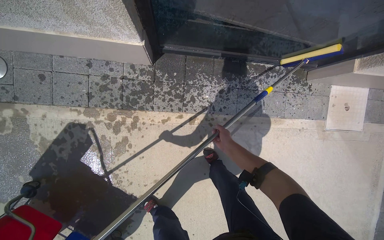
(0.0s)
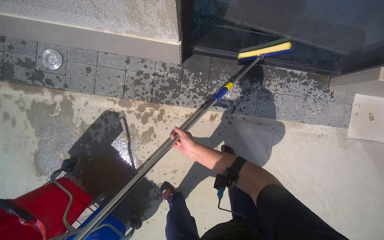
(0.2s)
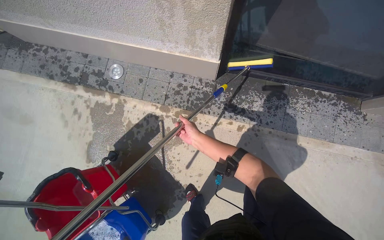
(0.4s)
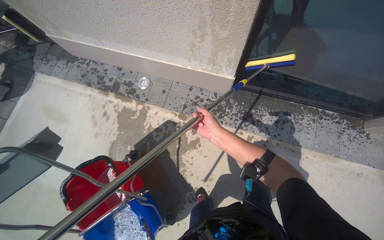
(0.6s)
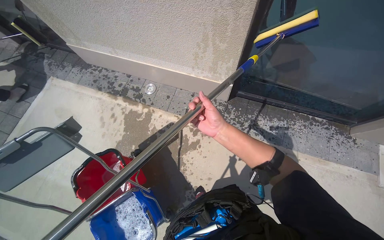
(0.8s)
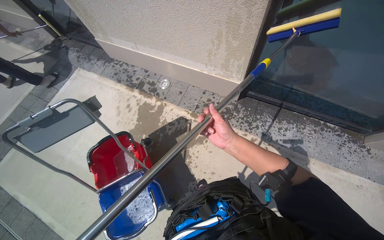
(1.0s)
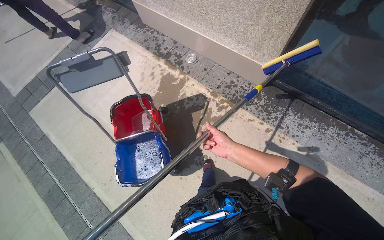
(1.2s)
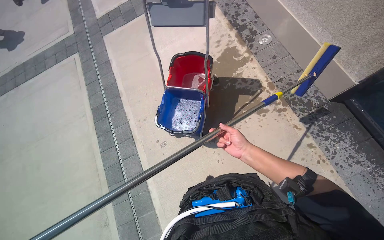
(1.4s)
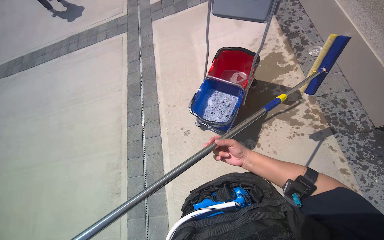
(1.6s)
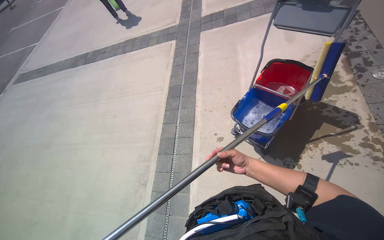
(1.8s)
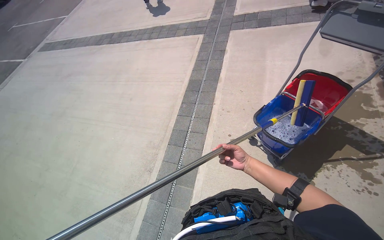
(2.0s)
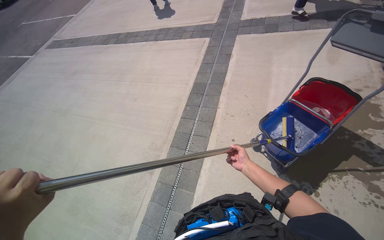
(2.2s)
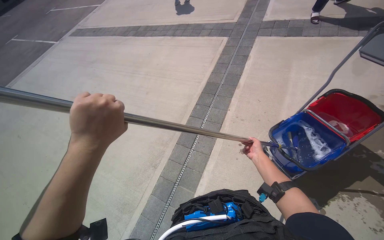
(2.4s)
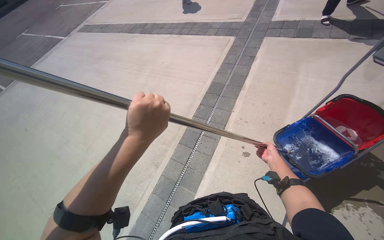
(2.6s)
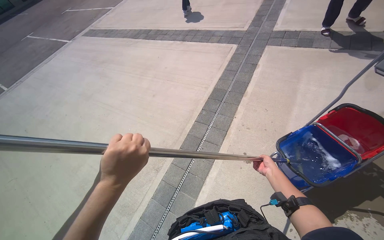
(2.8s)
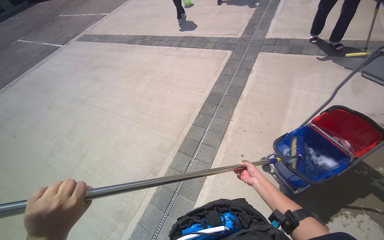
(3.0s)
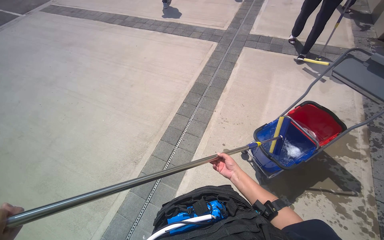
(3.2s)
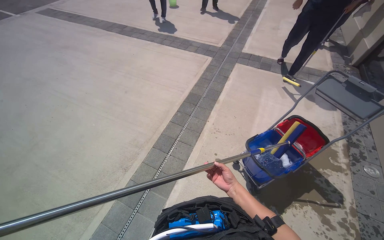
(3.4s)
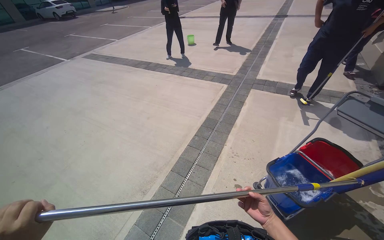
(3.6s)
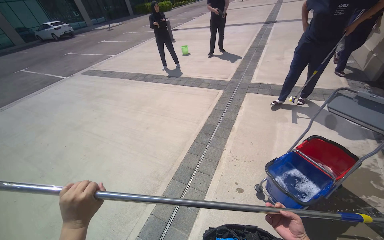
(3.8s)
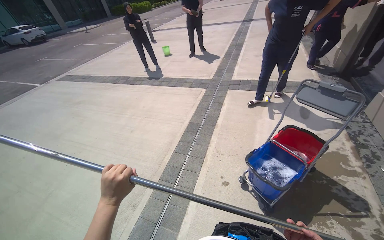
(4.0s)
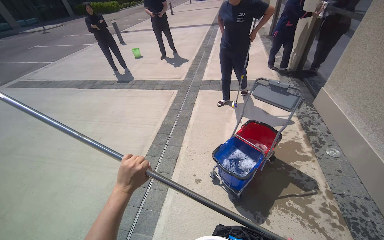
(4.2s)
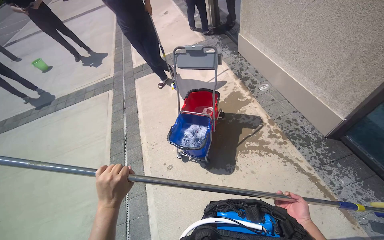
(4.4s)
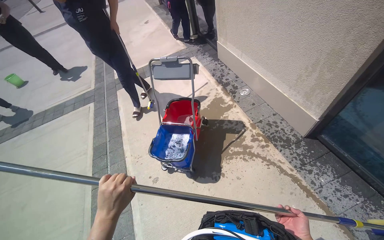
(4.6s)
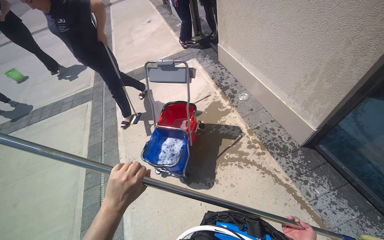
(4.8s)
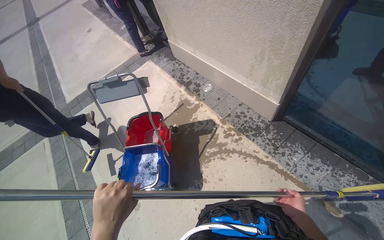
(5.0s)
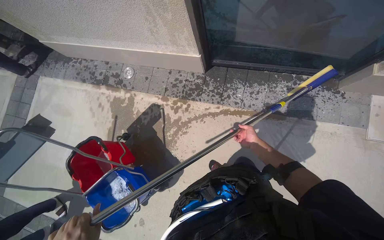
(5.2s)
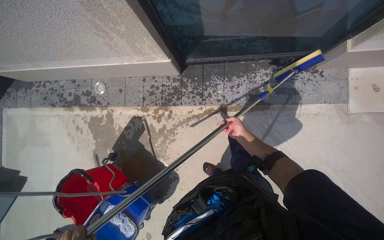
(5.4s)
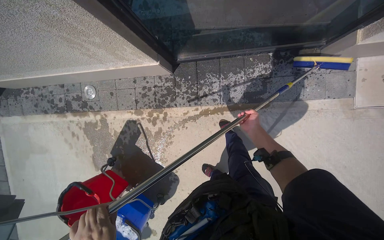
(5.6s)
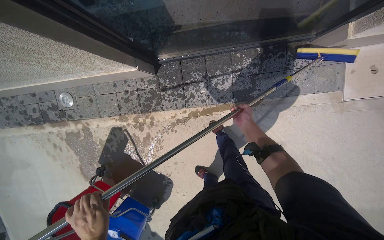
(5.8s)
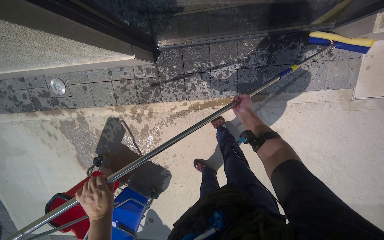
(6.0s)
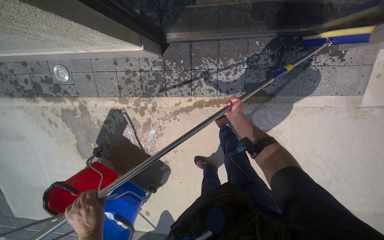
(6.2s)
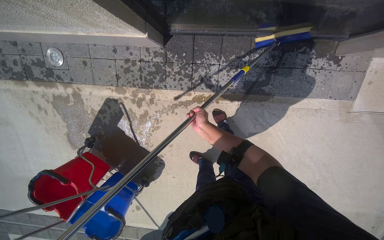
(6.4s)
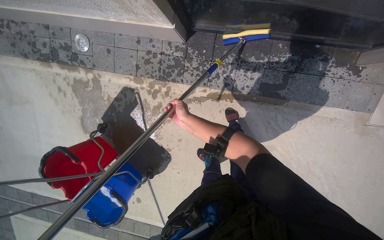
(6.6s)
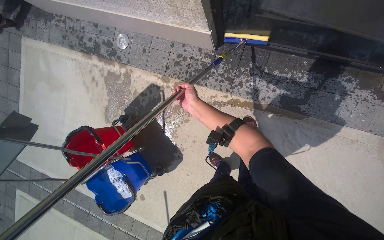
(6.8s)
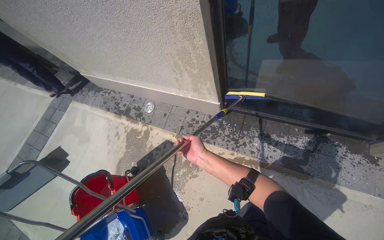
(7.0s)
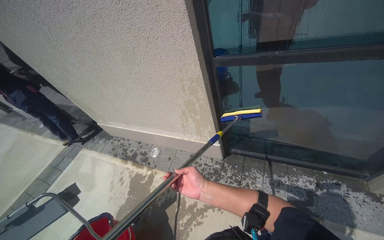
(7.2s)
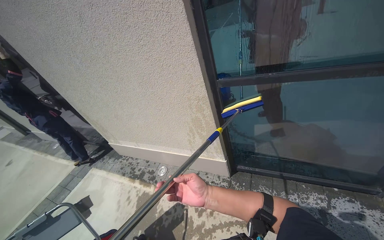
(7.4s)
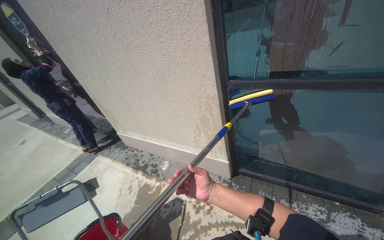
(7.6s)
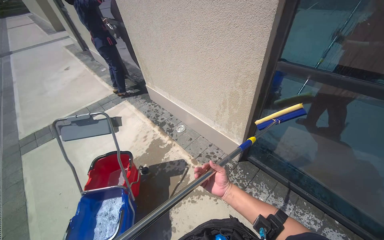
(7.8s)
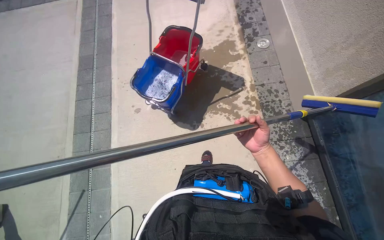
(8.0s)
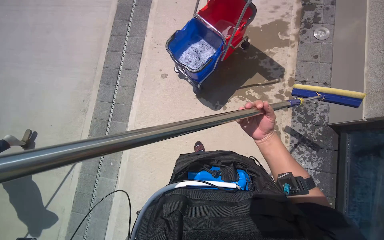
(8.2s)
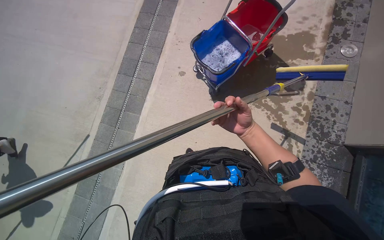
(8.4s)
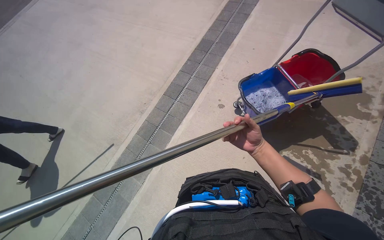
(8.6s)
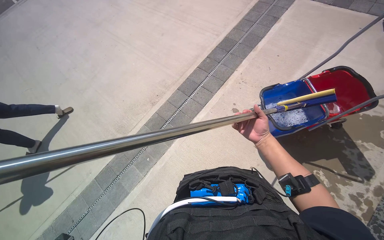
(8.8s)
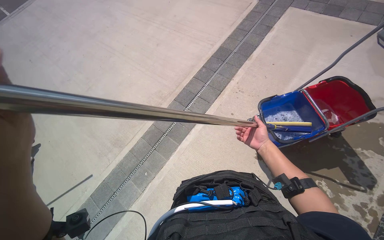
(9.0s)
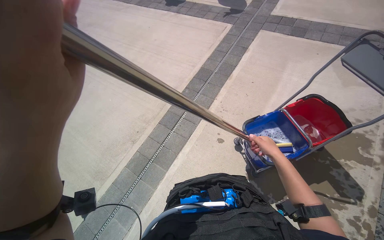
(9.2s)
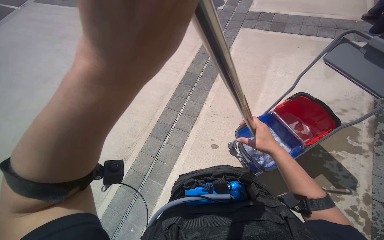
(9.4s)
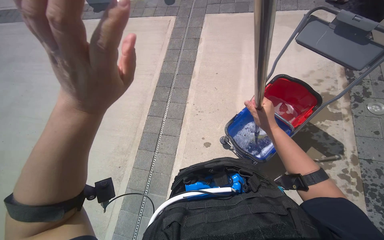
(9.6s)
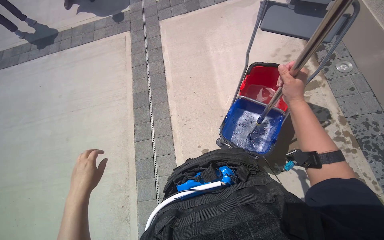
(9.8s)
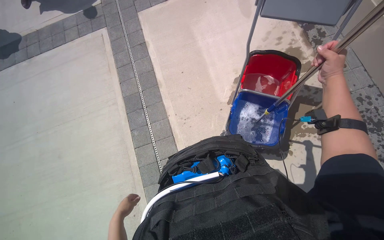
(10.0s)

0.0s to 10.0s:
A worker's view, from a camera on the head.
Job: cleaning windows.
The whole recording: Cleaning building windows. The worker scrubs the building windows with a long-handled squeegee, frequently dipping it into a bucket.
0.0s to 1.4s: The head travels some 90 cm. The head rotates approximately 65 degrees to the left. The view tilts about 10 degrees upward.
1.4s to 2.8s: The camera is carried some 50 cm. The head rotates approximately 50 degrees to the left.
2.8s to 4.2s: The view swings roughly 20 degrees to the right. The view tilts some 20 degrees upward.
4.2s to 5.8s: The head travels approximately 1 m. The wearer's head swings roughly 105 degrees to the right. The wearer looks approximately 40 degrees further downward.
5.8s to 7.2s: The camera travels roughly 60 cm. The view tilts about 50 degrees upward. The scene rotates clockwise by roughly 25 degrees.
7.2s to 8.6s: The camera travels some 50 cm. The wearer's head swings roughly 105 degrees to the left. The camera pitches downward, by approximately 35 degrees.
8.6s to 10.0s: The camera travels roughly 50 cm. The head turns to the right by roughly 45 degrees.

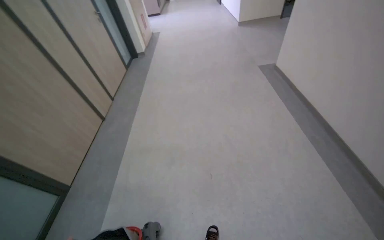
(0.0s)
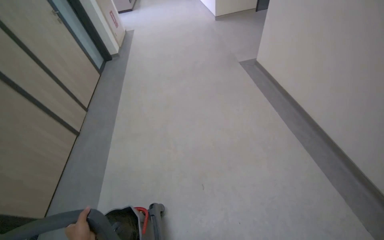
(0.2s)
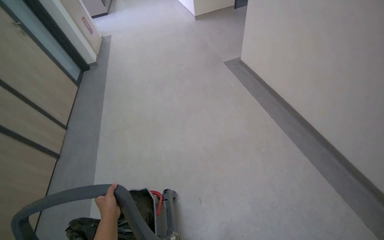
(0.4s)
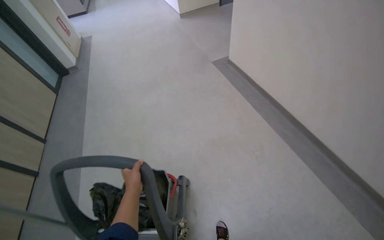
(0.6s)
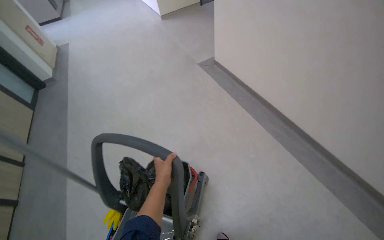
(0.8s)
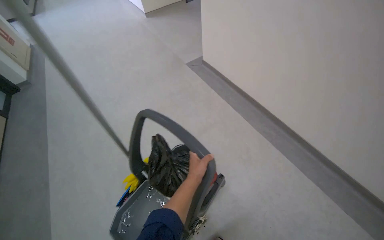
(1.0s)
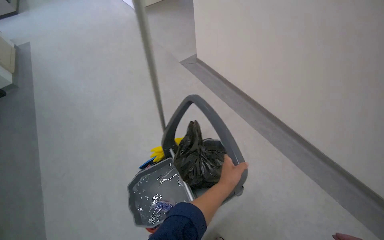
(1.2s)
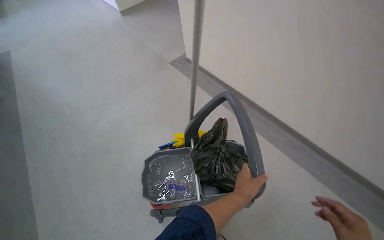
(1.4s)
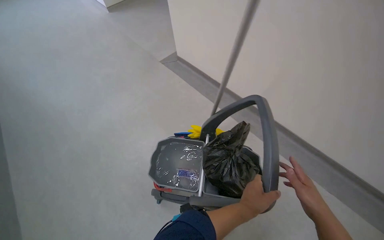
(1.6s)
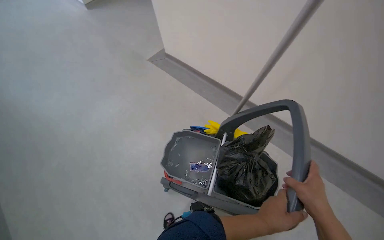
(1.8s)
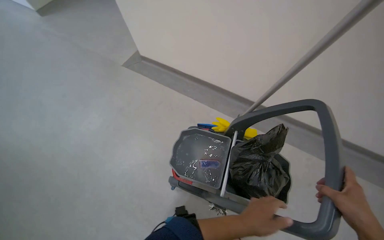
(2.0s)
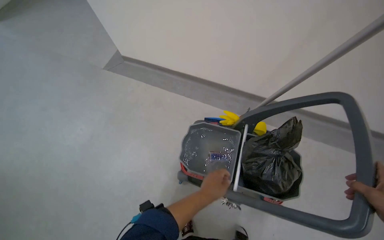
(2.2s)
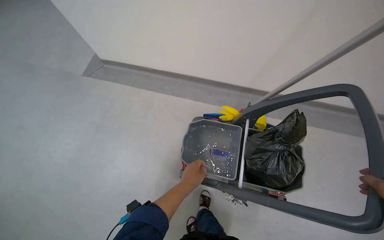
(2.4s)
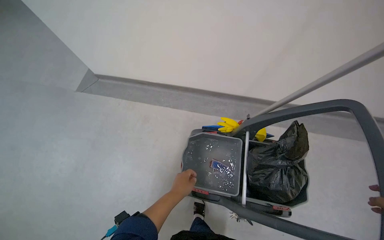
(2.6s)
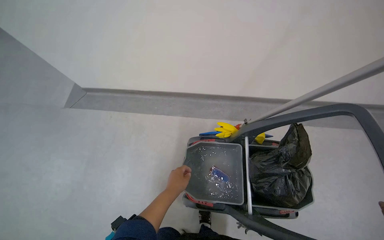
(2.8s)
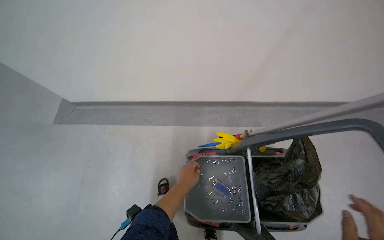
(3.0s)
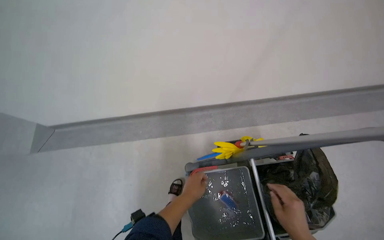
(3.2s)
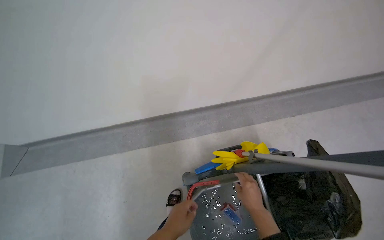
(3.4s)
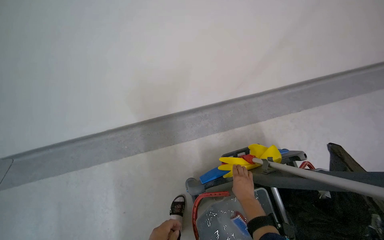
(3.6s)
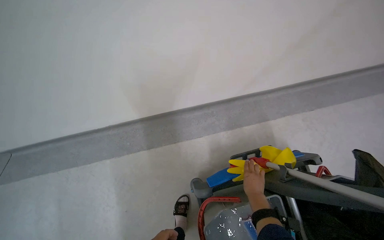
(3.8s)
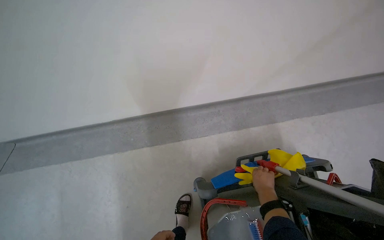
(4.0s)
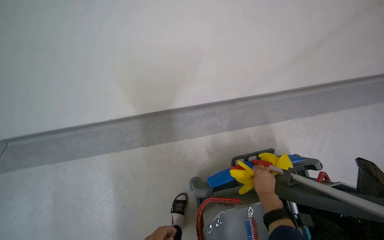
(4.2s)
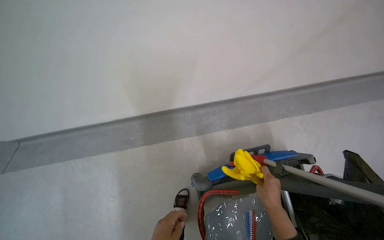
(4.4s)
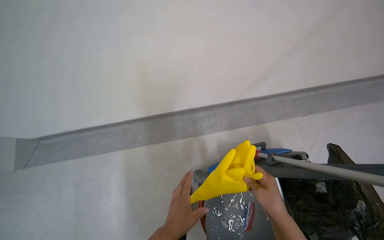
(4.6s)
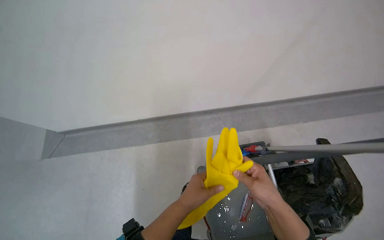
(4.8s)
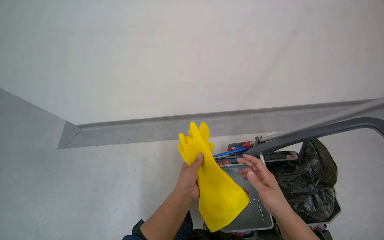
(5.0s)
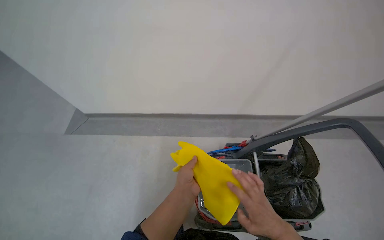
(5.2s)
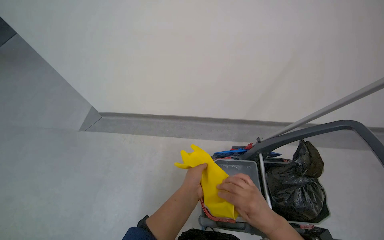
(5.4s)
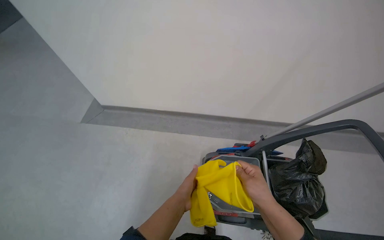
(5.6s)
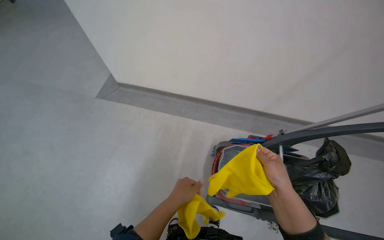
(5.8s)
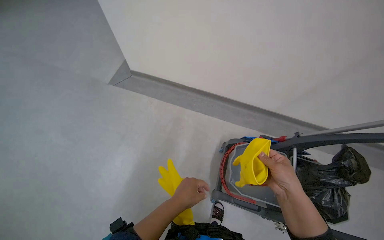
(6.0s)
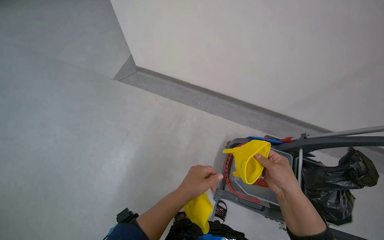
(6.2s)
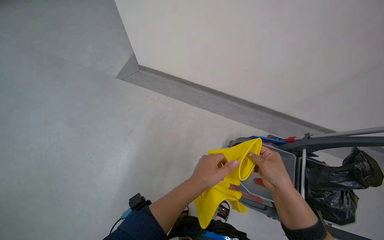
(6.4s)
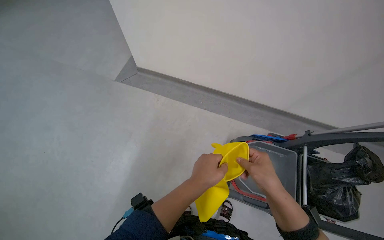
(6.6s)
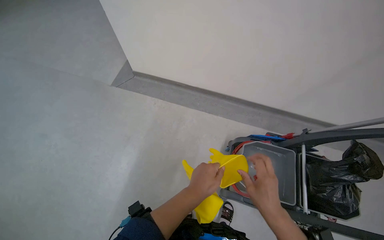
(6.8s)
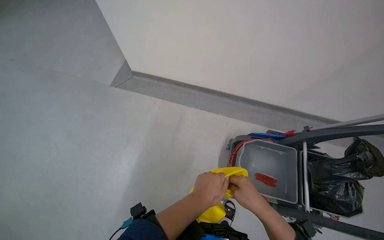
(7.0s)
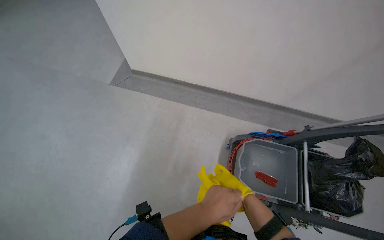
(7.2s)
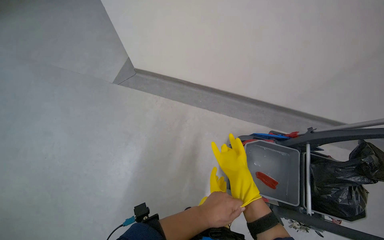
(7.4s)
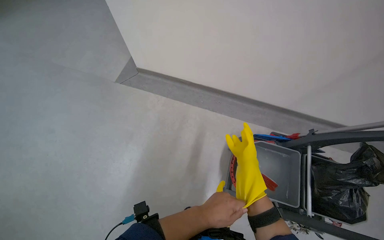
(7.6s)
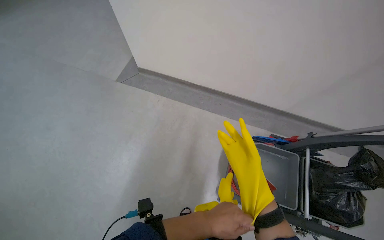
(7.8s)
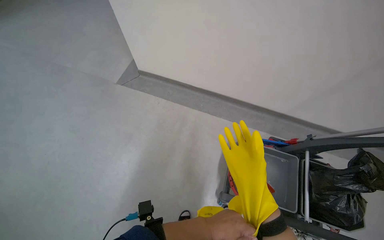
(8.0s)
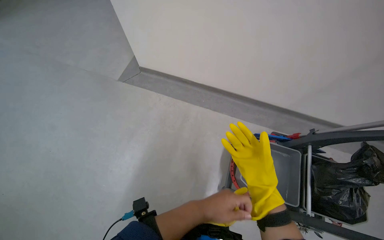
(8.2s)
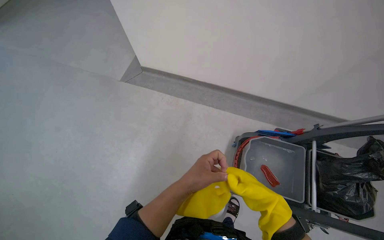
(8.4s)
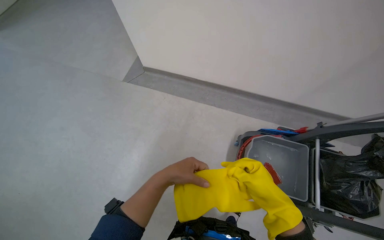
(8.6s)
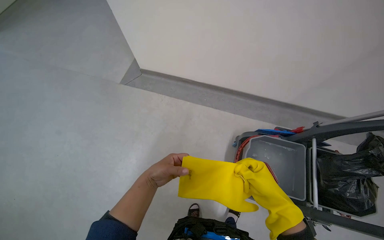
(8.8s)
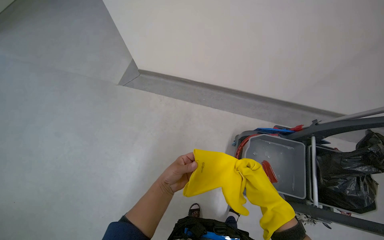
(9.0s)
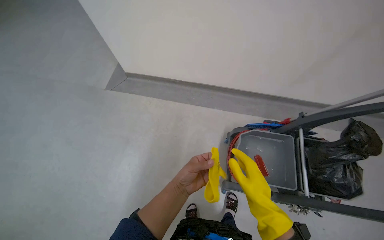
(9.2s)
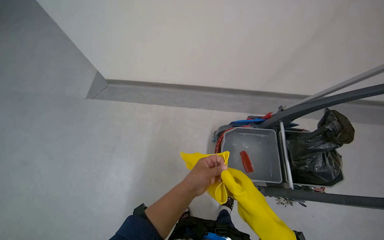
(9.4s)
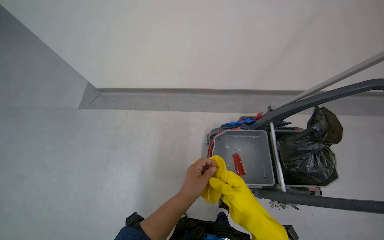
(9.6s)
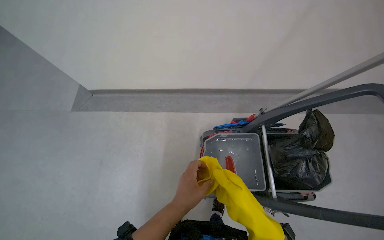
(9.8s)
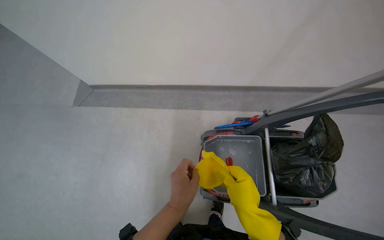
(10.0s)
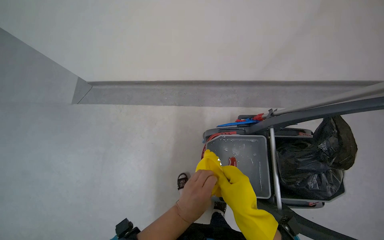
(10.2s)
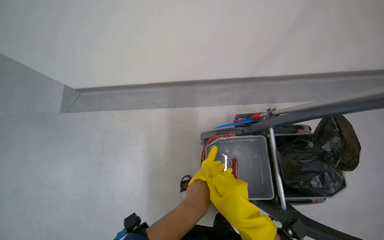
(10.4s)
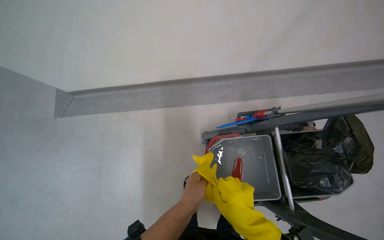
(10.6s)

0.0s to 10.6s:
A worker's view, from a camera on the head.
Job: preparing cleaning supplies.
The whole recording: Preparing mopping equipment. The worker puts on gloves and prepares the mop by wetting and wringing the cleaning cloth.
0.0s to 1.6s: The camera travels some 60 cm.
1.6s to 3.0s: The wearer moves some 50 cm.
4.6s to 6.0s: The camera travels approximately 60 cm. The scene rotates clockwise by some 30 degrees.
6.0s to 7.6s: The right hand shifts roughly 15 cm farther from the camera and to the left.
7.6s to 9.0s: The right hand shifts about 10 cm down the picture. The left hand goes about 10 cm to the left.
9.0s to 10.6s: The head travels approximately 40 cm. The view tips downward by some 10 degrees.
